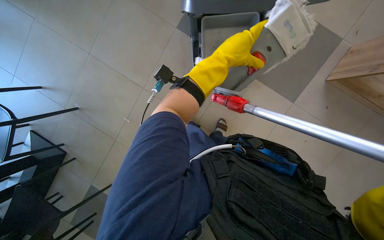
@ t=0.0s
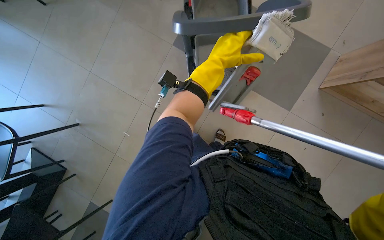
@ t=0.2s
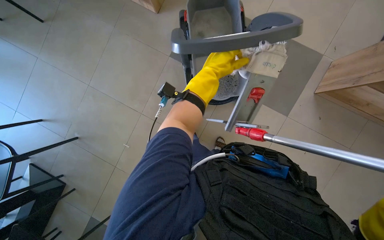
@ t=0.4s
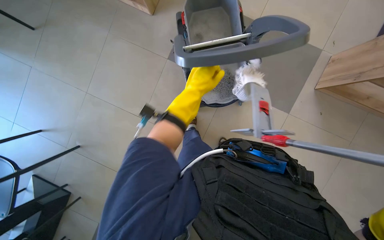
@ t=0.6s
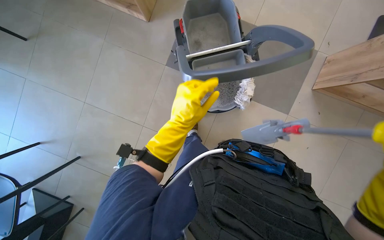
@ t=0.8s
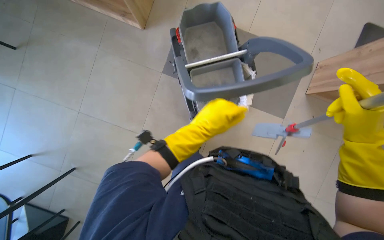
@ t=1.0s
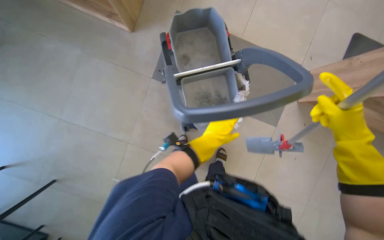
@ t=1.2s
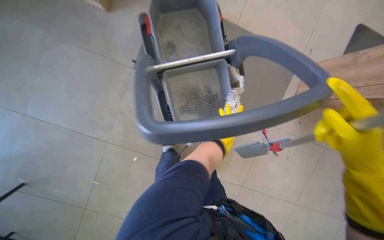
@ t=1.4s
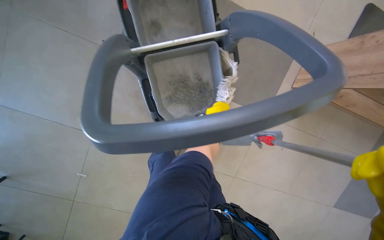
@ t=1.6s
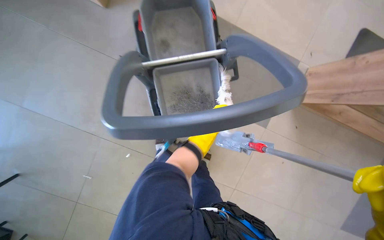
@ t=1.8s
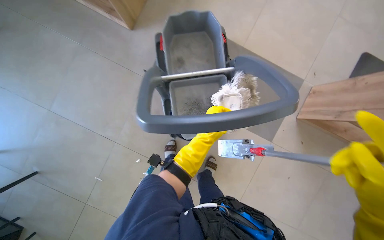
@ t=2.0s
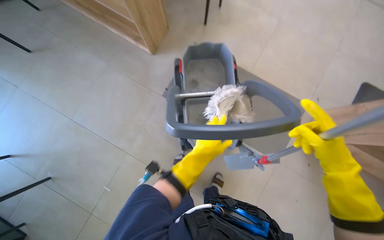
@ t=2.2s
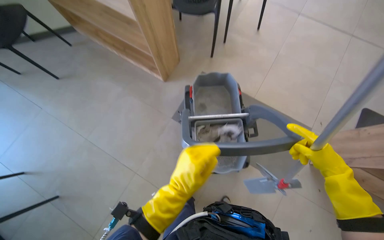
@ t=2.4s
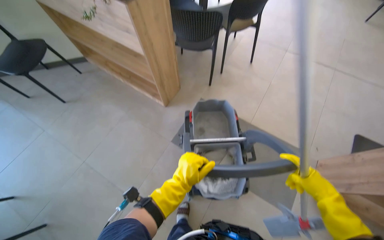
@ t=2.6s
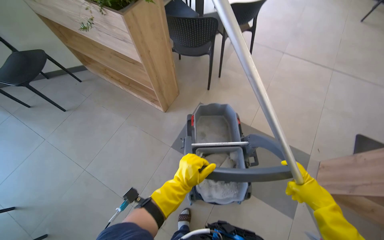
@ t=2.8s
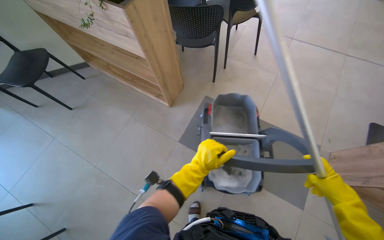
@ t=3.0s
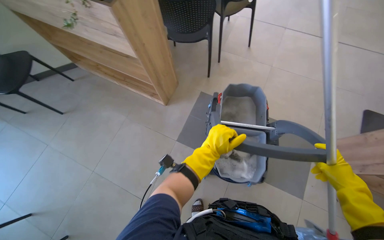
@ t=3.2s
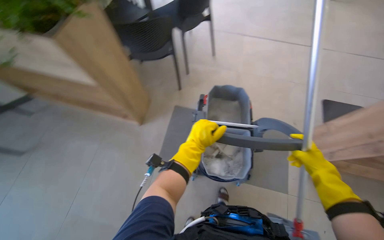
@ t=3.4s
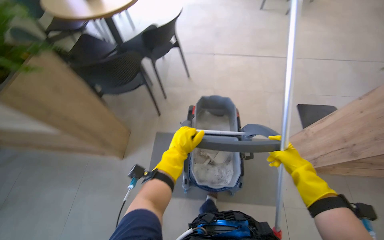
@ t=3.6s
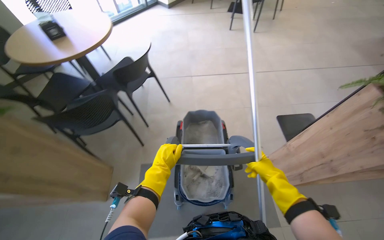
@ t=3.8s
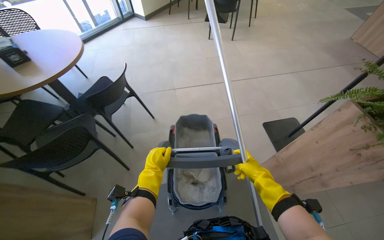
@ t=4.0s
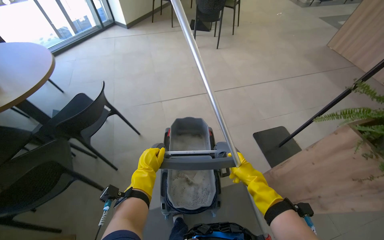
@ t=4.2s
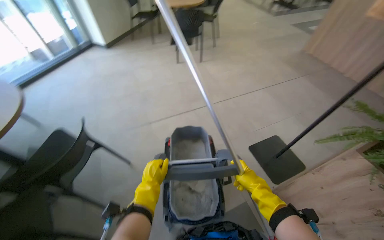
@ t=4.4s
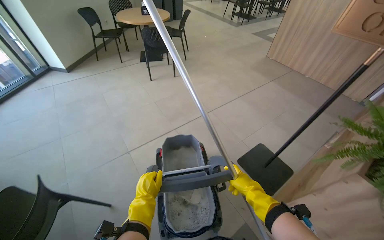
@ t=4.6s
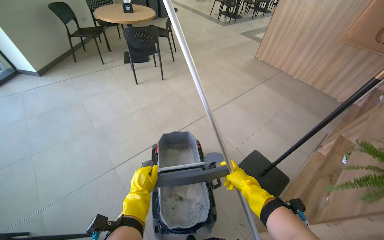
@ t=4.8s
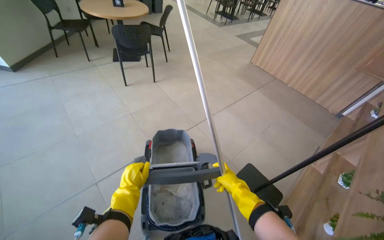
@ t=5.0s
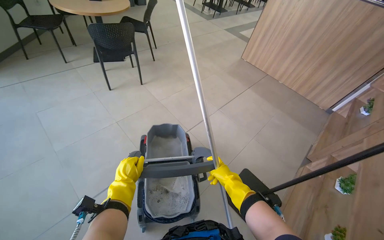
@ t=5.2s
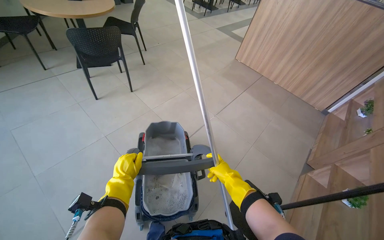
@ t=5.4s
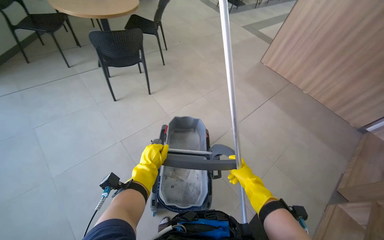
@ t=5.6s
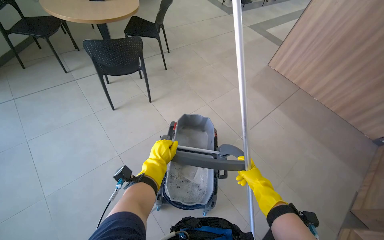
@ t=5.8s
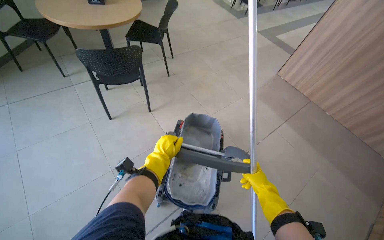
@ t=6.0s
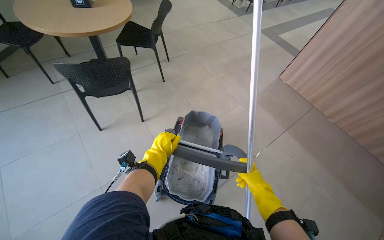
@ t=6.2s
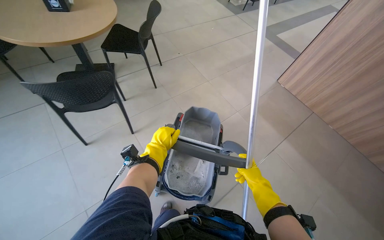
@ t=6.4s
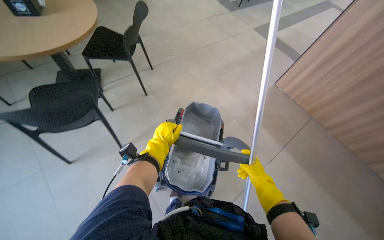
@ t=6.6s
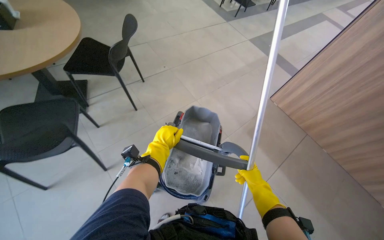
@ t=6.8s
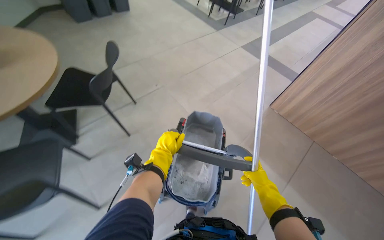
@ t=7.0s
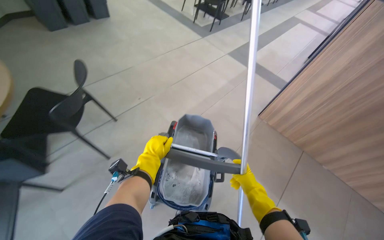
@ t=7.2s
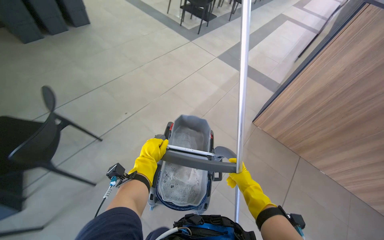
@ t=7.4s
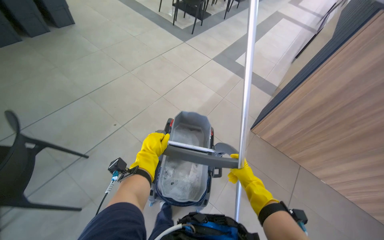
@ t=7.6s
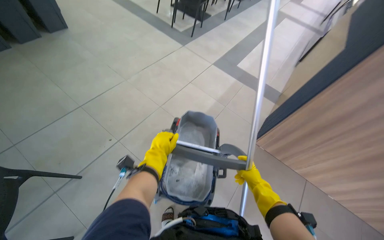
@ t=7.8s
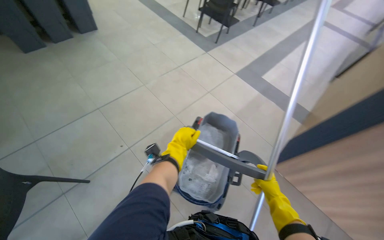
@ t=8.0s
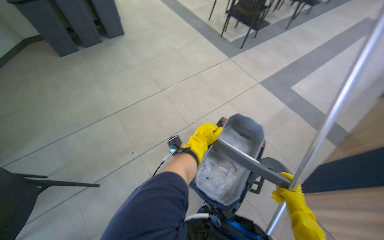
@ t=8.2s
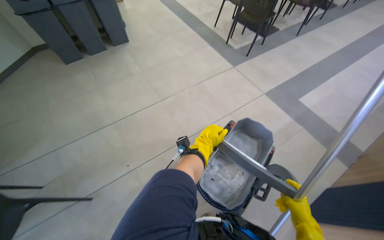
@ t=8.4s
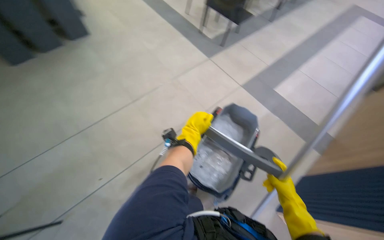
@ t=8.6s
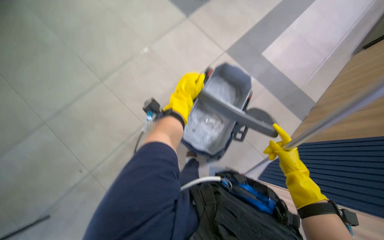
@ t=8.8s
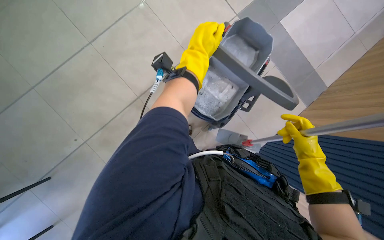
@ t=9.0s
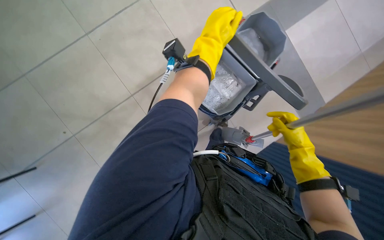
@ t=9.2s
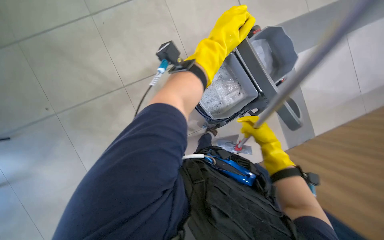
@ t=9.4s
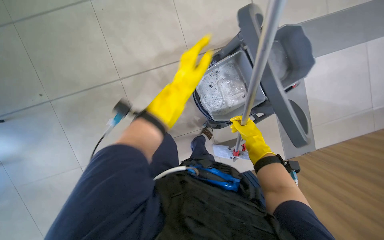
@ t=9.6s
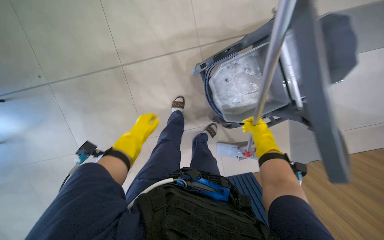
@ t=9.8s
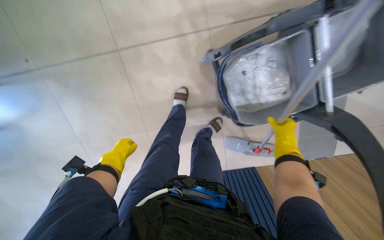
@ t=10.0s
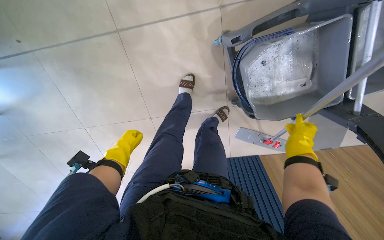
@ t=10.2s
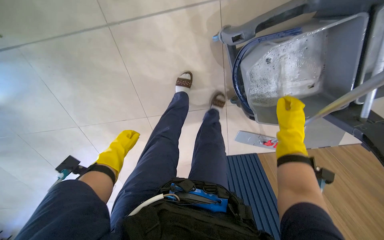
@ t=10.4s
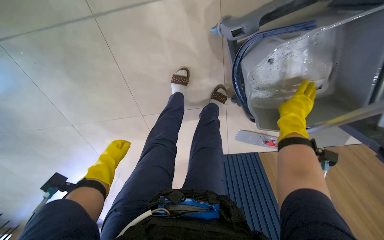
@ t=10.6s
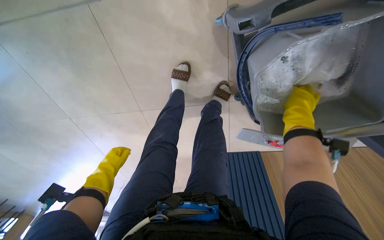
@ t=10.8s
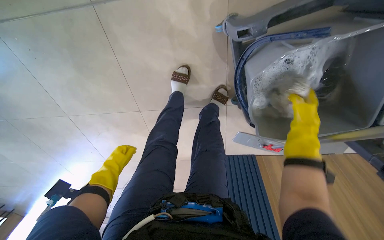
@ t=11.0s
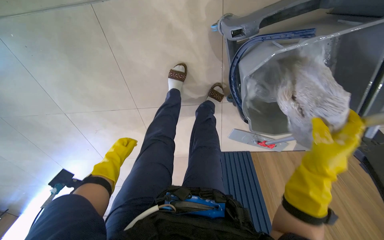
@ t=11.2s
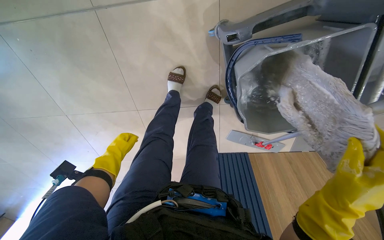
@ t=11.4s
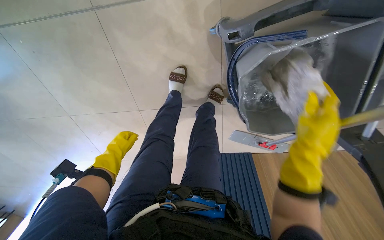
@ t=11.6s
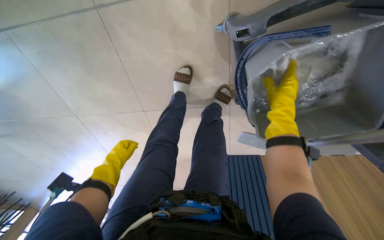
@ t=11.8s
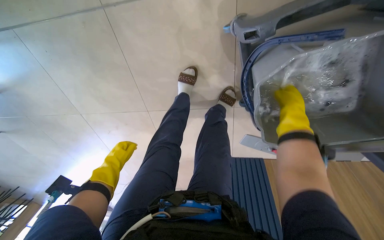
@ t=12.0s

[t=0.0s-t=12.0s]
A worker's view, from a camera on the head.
Job: mopping floor.
The whole recording: Mopping cafeteria floor. The worker mops the cafeteria floor, moving chairs to clear the area.
t=0.0s to t=1.6s: The camera travels about 50 cm. The head rotates roughly 15 degrees to the right.
t=1.6s to t=3.0s: The wearer looks approximately 35 degrees further upward.
t=3.0s to t=4.4s: The head turns to the right by roughly 30 degrees. The left hand moves farther from the camera, roughly 25 cm.
t=6.0s to t=7.6s: The head travels about 1 m. The wearer's head swings approximately 20 degrees to the right.
t=7.6s to t=9.0s: The right hand goes about 25 cm up the picture and to the right. The left hand is displaced up the picture and to the right by about 40 cm.
t=9.0s to t=10.4s: The wearer looks about 25 degrees further downward. The right hand travels up the picture by some 20 cm, and moves approximately 15 cm farther from the camera and comes back. The left hand is displaced farther from the camera, down the picture and to the left by roughly 60 cm.
t=10.4s to t=12.0s: The right hand swings up and down the picture, roughly 20 cm each way, with 2 reversals.

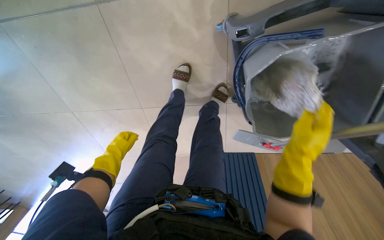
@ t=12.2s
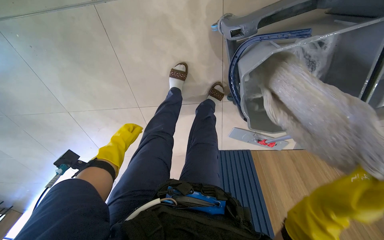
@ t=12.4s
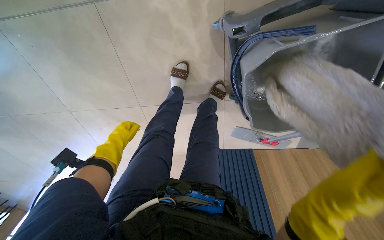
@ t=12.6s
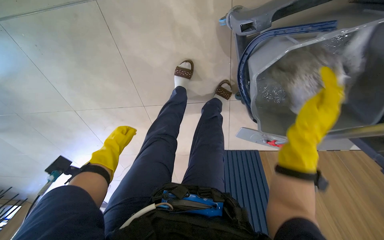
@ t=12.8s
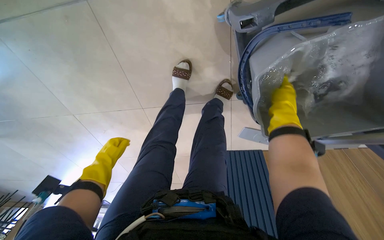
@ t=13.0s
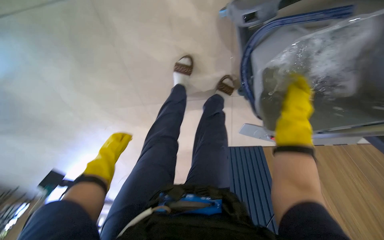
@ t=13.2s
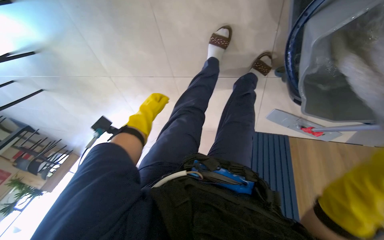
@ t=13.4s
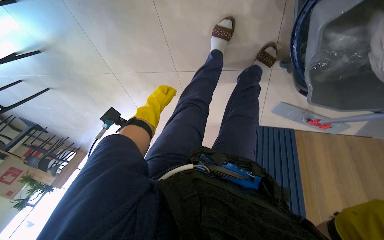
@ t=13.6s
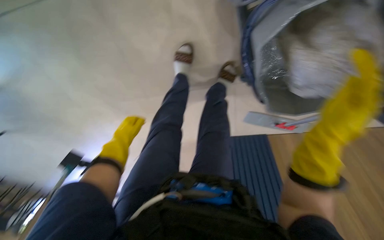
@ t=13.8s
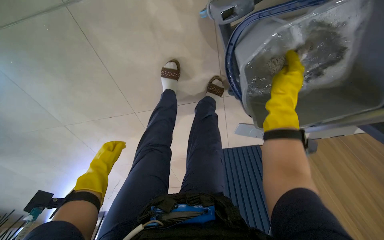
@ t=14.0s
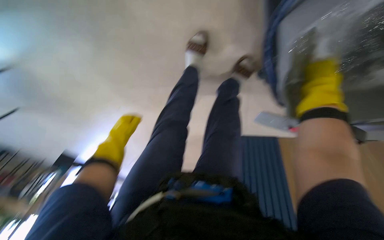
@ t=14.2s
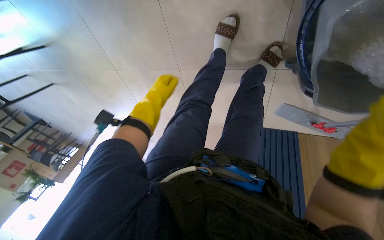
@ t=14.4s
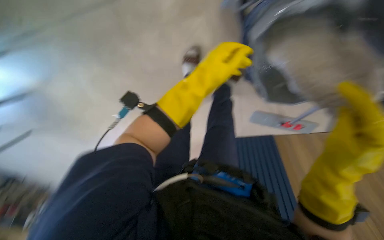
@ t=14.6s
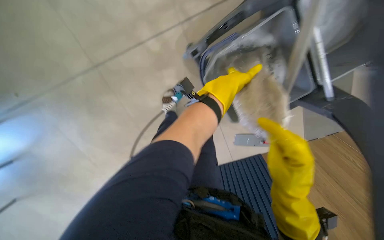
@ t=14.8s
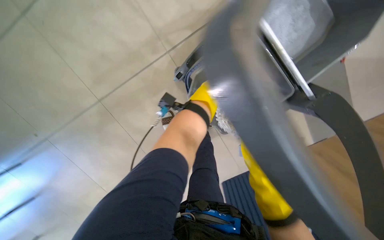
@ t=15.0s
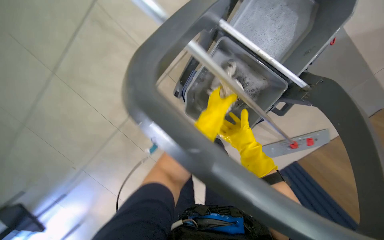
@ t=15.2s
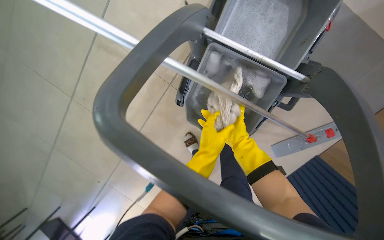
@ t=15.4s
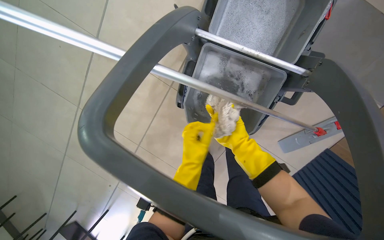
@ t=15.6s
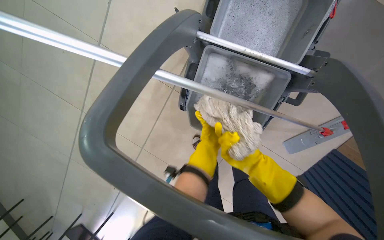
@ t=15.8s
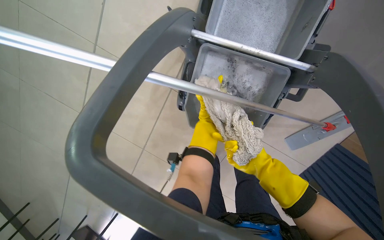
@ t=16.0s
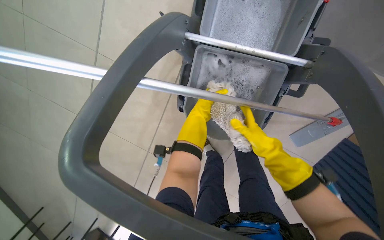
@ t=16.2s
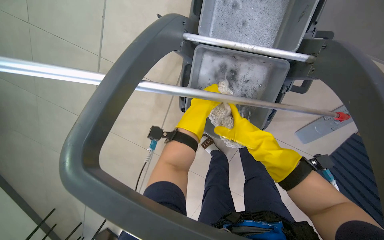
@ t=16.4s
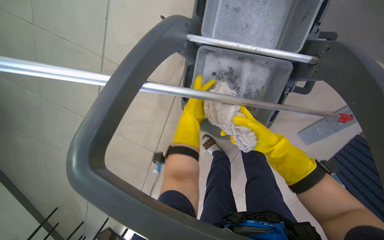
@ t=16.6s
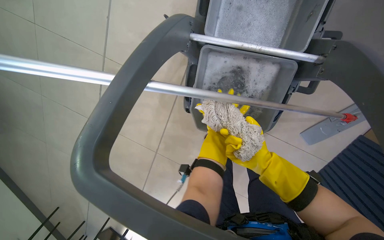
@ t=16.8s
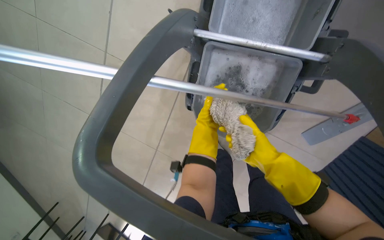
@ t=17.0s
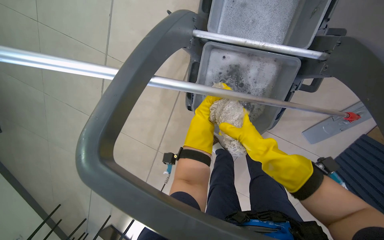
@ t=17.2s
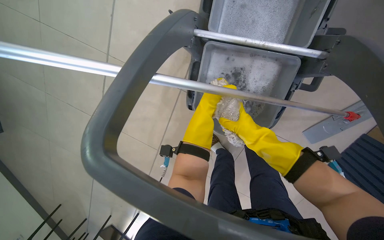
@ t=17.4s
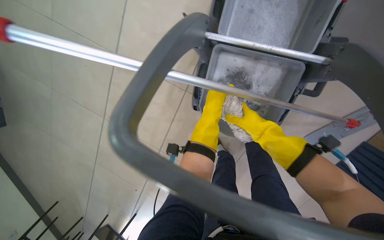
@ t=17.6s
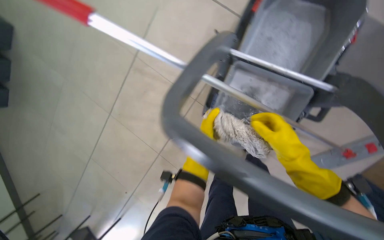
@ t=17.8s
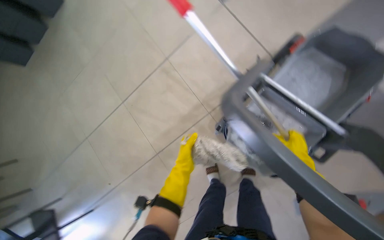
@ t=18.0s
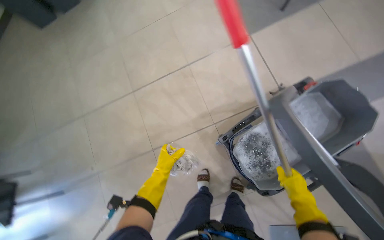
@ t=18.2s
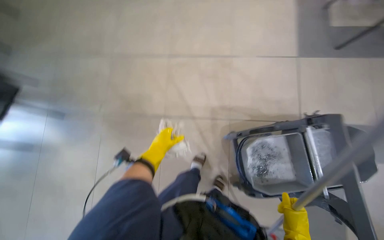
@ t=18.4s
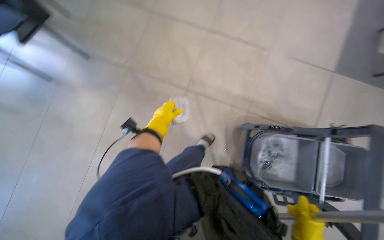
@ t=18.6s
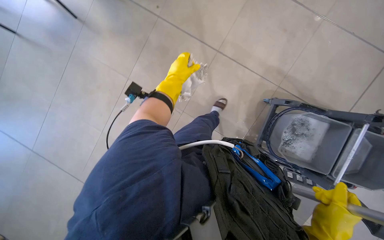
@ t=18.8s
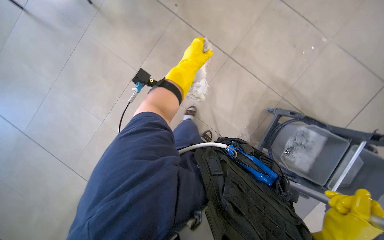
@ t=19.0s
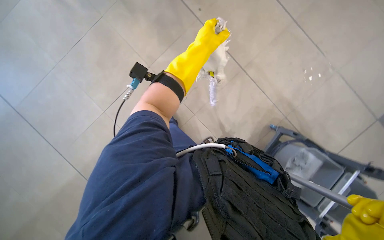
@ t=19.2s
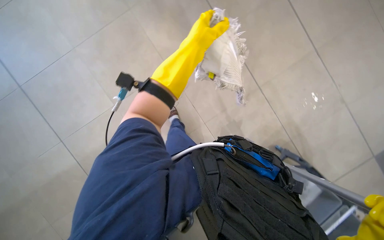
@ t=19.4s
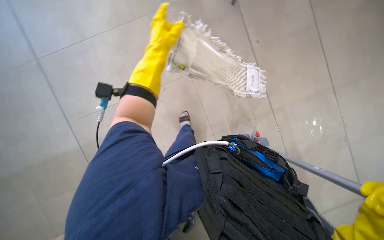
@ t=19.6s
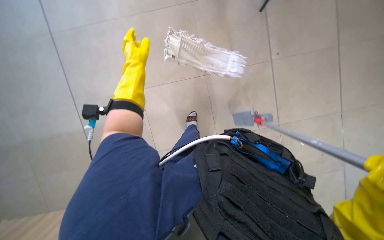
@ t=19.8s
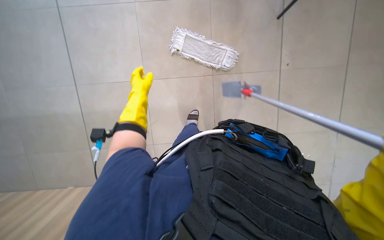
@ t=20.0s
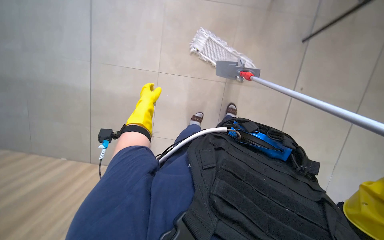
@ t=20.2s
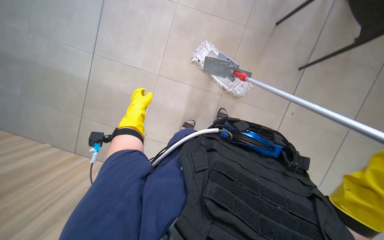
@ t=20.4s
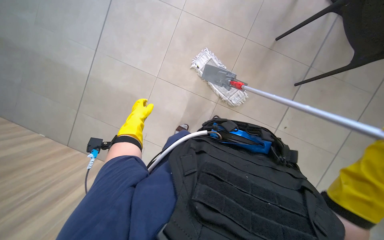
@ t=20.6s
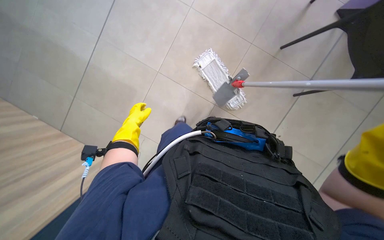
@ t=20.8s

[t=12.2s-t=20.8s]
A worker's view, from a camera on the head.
Job: mopping floor.
The whole recording: Mopping cafeteria floor. The worker mops the cafeteria floor, moving chairs to clear the area.
t=13.6s to t=15.0s: The camera pitches upward, by roughly 15 degrees. The left hand travels to the right and nearer to the camera by some 35 cm.
t=15.0s to t=16.6s: The camera sweeps to the left, by approximately 20 degrees. The left hand moves approximately 20 cm down the picture and comes back; the right hand travels farther from the camera and up the picture by some 20 cm.
t=16.6s to t=18.0s: The wearer looks some 15 degrees further upward. Everything in view rotates approximately 30 degrees clockwise.
t=18.0s to t=19.4s: The wearer moves approximately 40 cm. The view tilts approximately 15 degrees downward. The scene rotates clockwise by some 85 degrees.
t=19.4s to t=20.8s: The left hand shifts some 25 cm to the left and farther from the camera.
